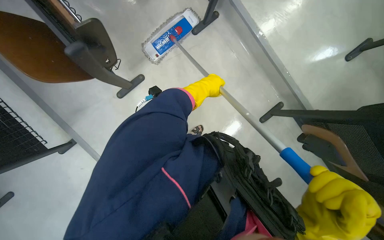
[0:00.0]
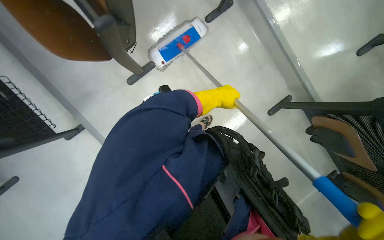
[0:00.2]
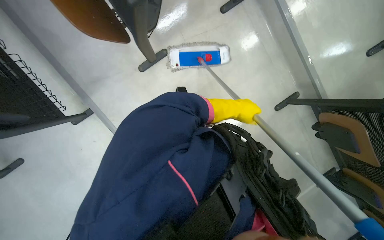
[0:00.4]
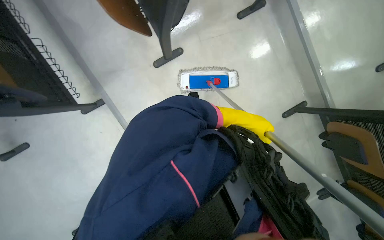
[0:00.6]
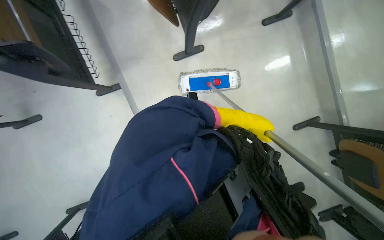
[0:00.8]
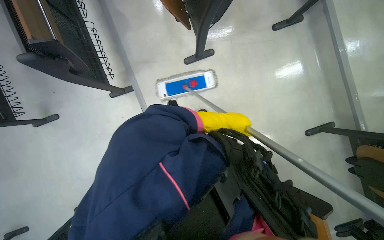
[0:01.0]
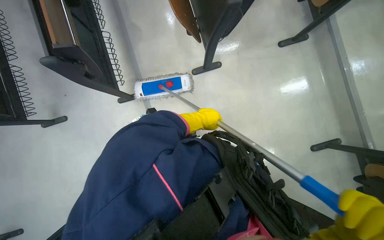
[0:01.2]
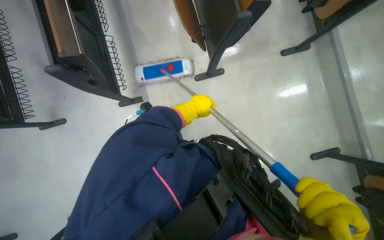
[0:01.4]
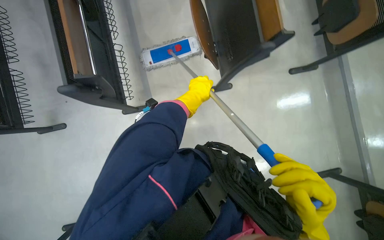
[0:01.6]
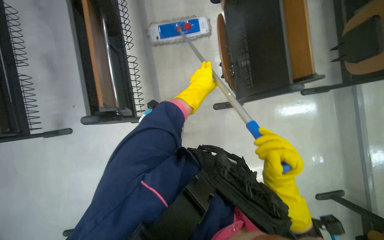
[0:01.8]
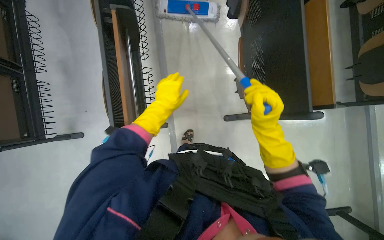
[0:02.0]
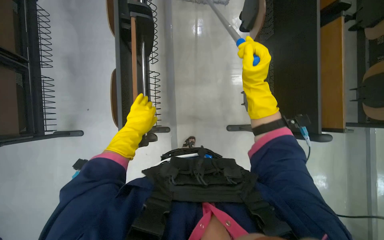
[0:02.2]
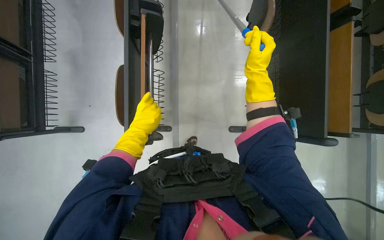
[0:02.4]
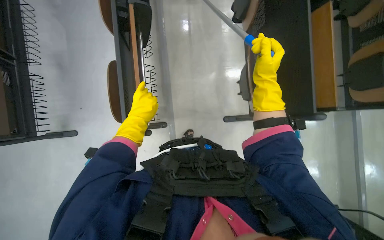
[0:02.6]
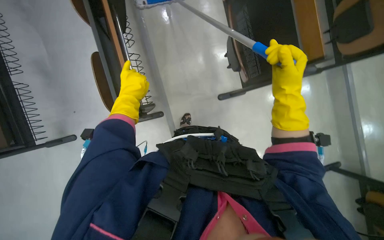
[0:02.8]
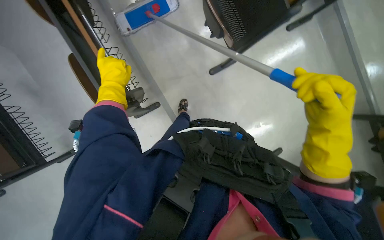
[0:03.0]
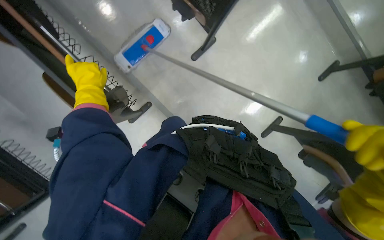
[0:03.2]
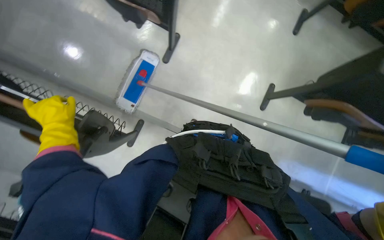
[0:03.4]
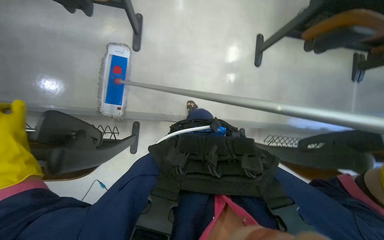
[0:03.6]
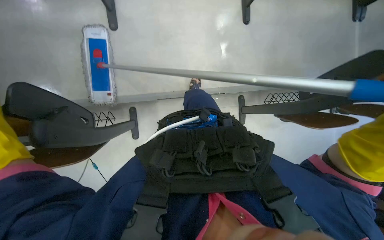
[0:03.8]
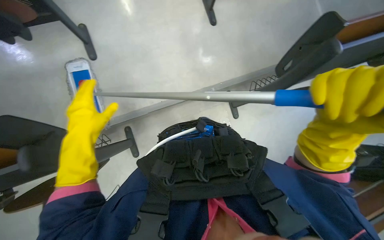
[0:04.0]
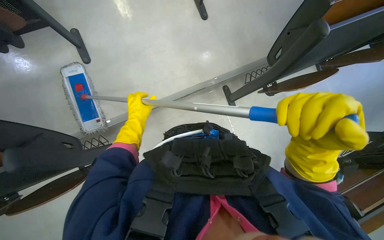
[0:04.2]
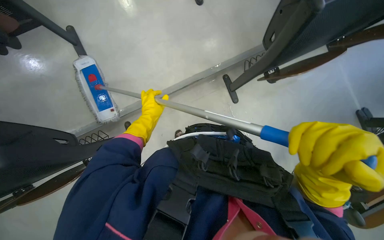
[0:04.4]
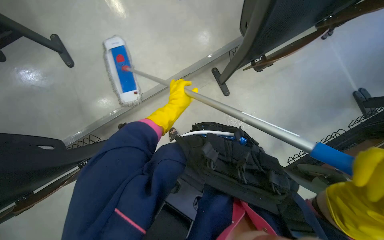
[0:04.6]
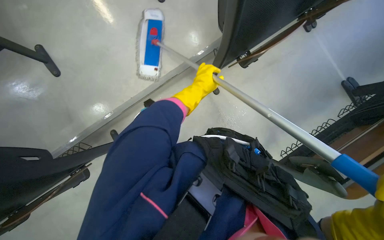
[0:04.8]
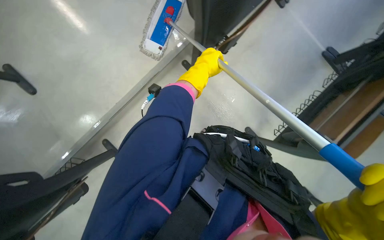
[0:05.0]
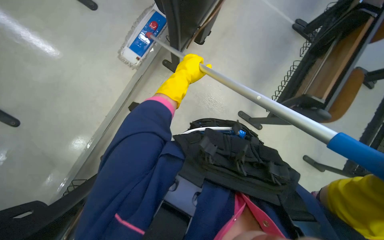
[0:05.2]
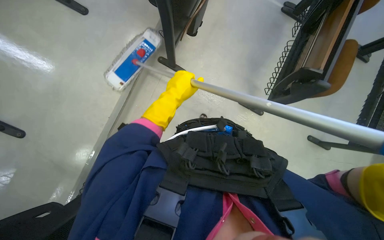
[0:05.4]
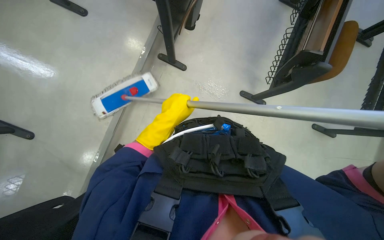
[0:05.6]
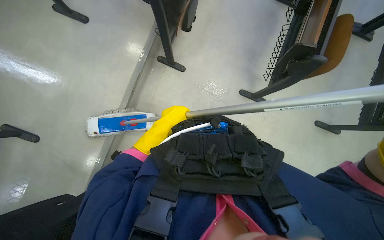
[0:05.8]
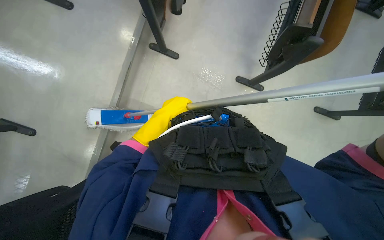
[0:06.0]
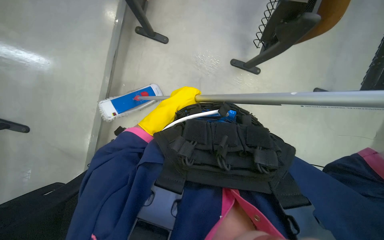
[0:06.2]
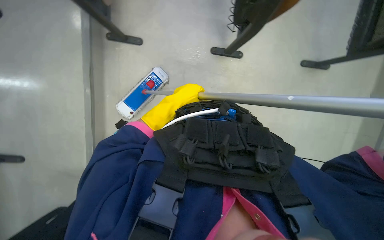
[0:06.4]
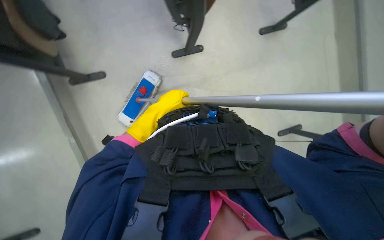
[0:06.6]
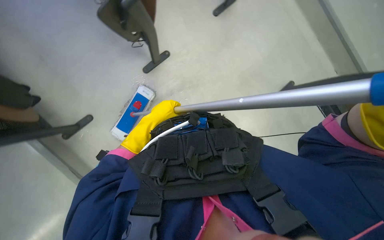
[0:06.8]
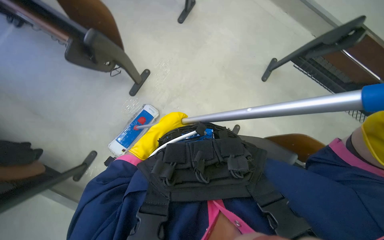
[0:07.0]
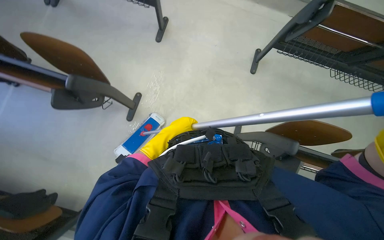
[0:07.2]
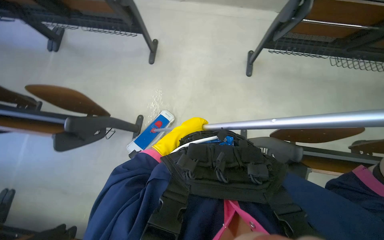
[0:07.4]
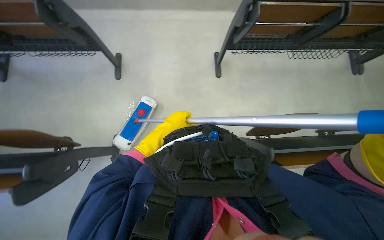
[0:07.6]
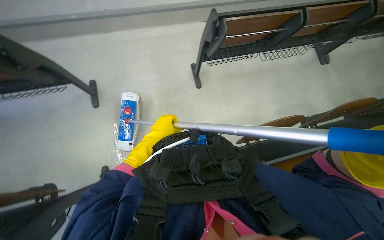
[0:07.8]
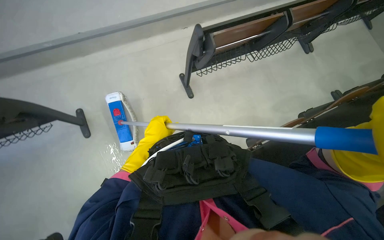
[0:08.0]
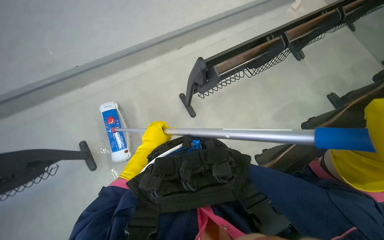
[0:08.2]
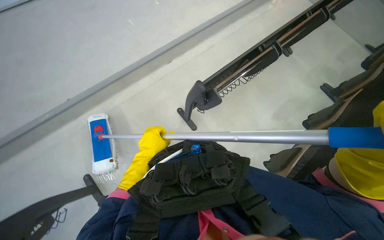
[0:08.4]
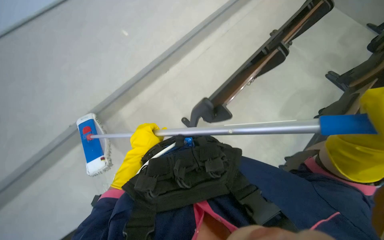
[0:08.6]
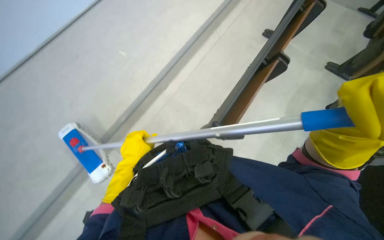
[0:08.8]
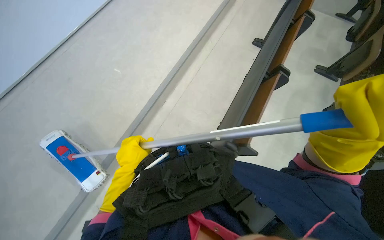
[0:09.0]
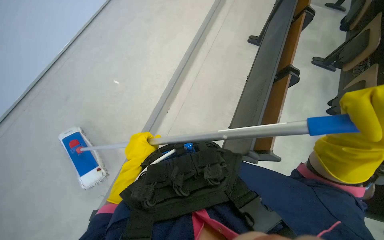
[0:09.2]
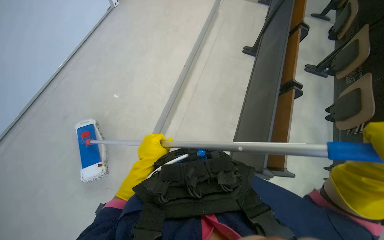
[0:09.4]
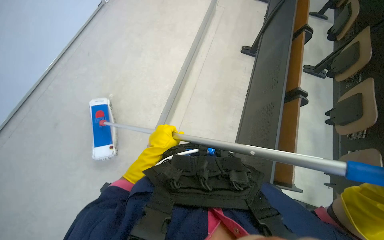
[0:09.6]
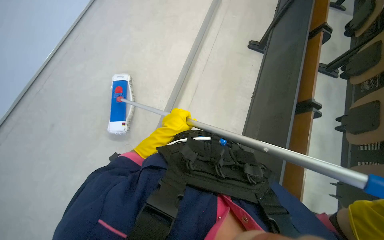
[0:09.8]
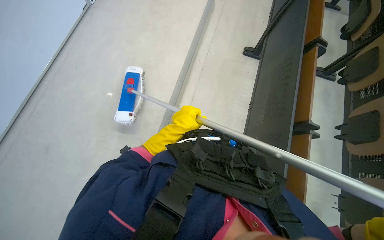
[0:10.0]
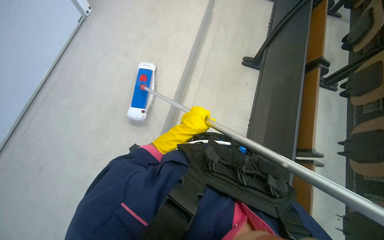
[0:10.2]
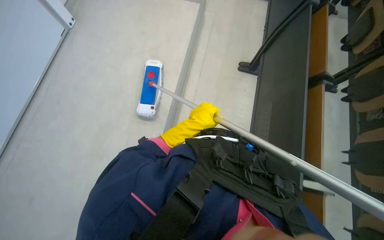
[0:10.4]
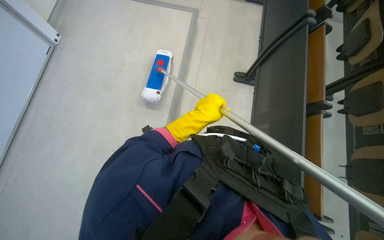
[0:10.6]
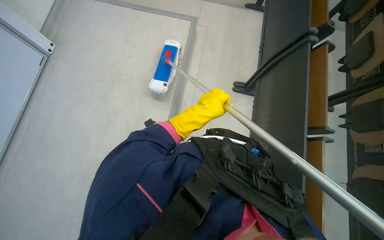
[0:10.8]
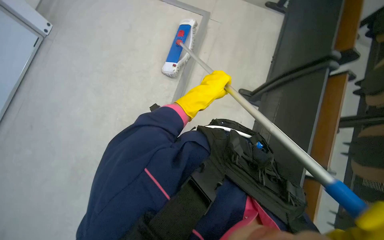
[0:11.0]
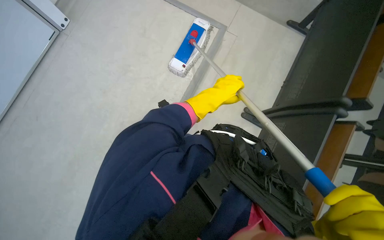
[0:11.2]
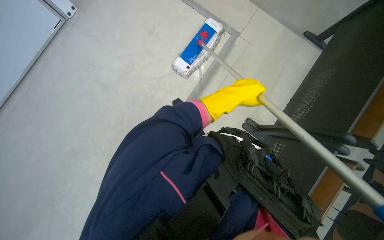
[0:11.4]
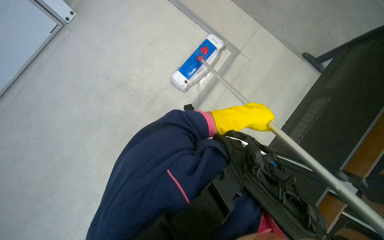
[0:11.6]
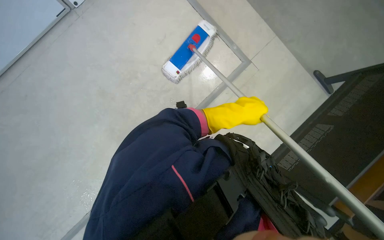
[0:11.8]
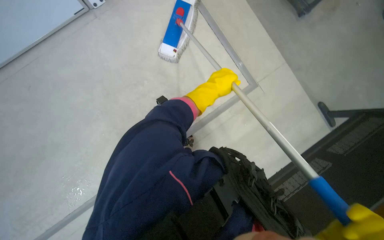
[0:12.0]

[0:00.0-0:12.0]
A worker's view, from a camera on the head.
Job: mopping floor.
The whole recording: Mopping classroom floor. The worker sprays liquid and mops the classroom floor, moving chairs to clean underneath.
0:03.0 to 0:04.4: Everything in view rotates some 70 degrees counterclockwise.
0:04.4 to 0:06.0: The wearer looks about 25 degrees further downward. The scene turns some 35 degrees counterclockwise in the picture.
0:07.6 to 0:09.0: The wearer moves approximately 40 cm. Everything in view rotates some 35 degrees counterclockwise.

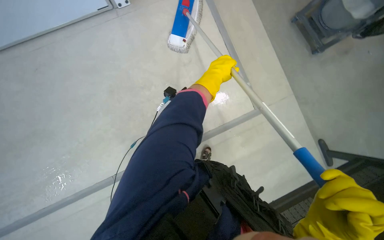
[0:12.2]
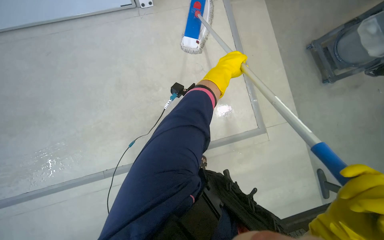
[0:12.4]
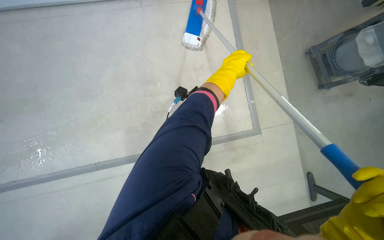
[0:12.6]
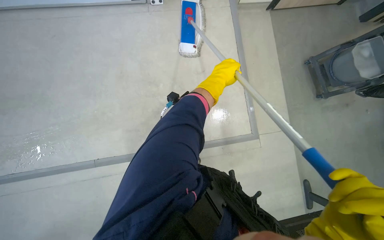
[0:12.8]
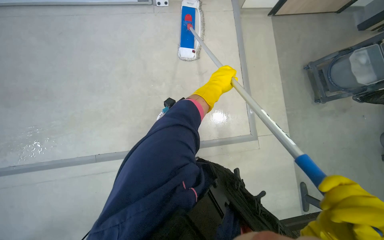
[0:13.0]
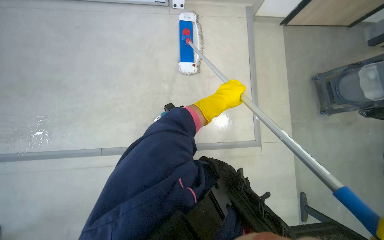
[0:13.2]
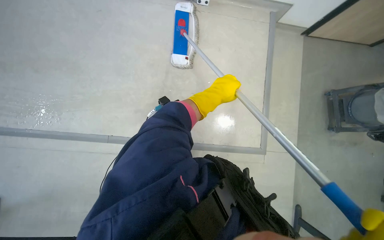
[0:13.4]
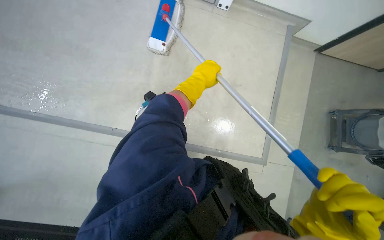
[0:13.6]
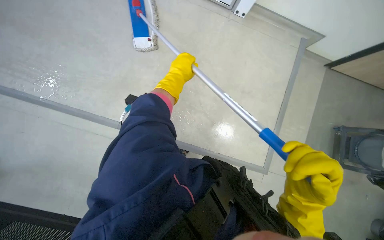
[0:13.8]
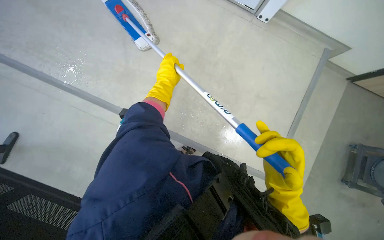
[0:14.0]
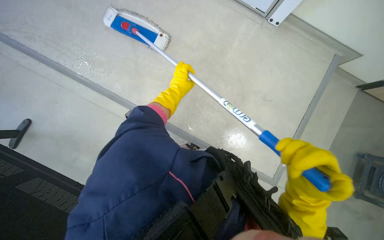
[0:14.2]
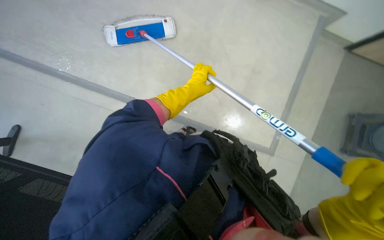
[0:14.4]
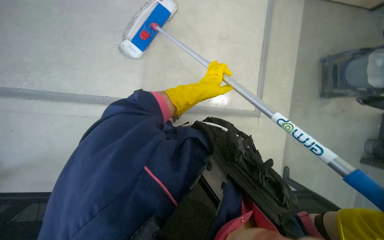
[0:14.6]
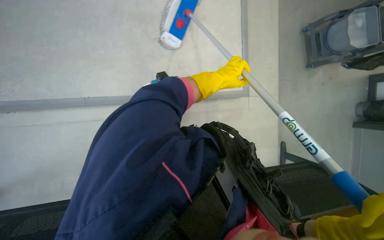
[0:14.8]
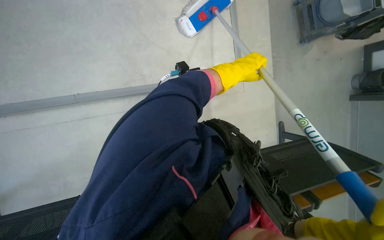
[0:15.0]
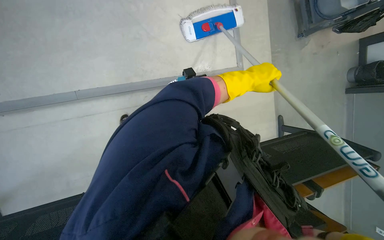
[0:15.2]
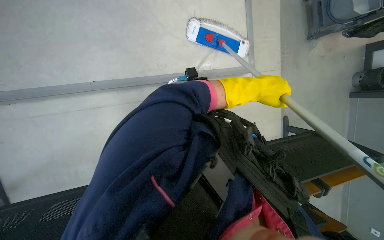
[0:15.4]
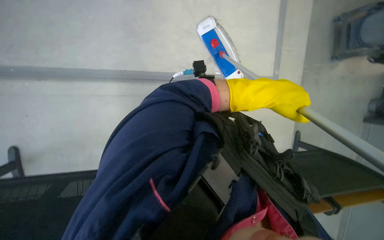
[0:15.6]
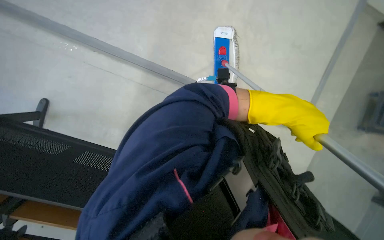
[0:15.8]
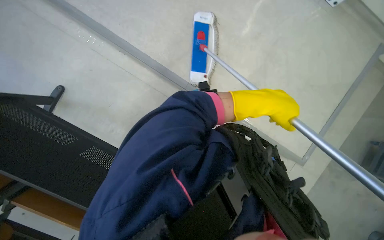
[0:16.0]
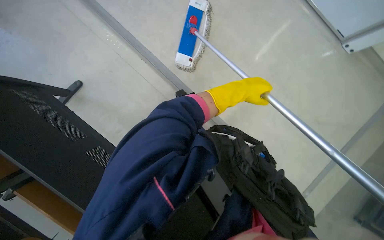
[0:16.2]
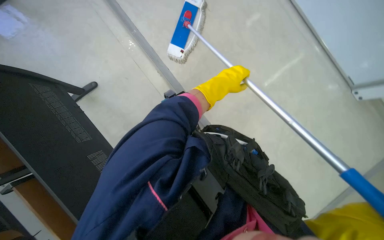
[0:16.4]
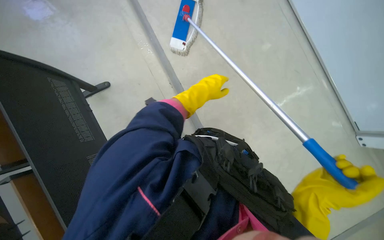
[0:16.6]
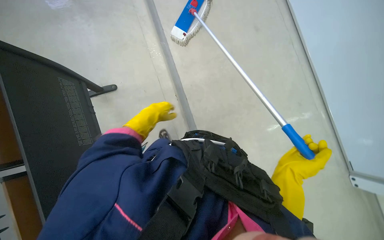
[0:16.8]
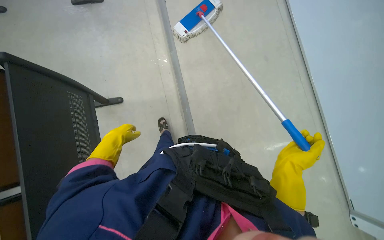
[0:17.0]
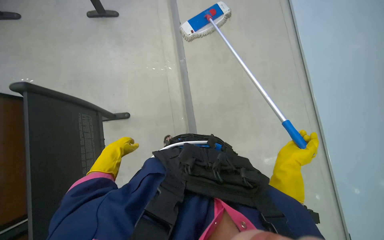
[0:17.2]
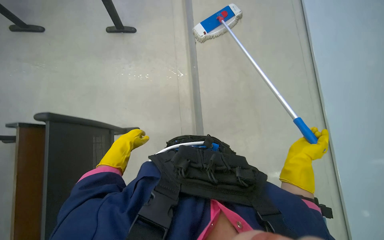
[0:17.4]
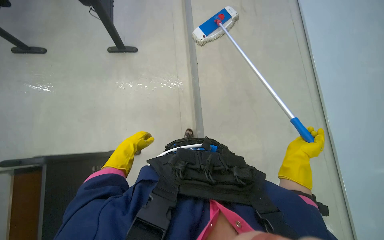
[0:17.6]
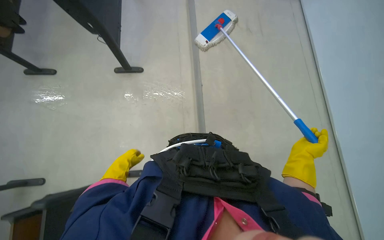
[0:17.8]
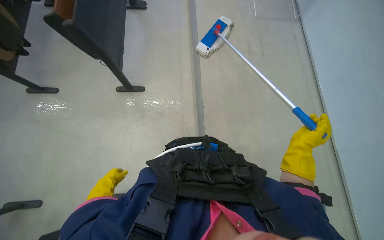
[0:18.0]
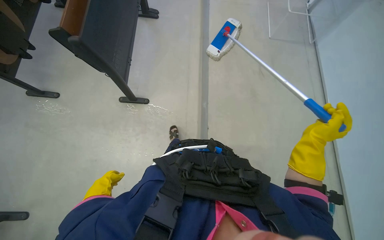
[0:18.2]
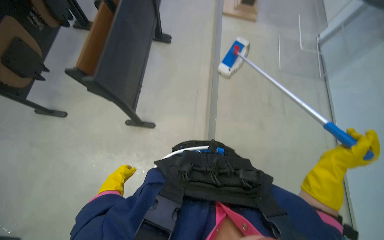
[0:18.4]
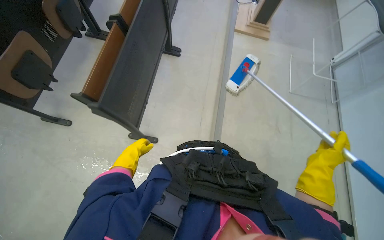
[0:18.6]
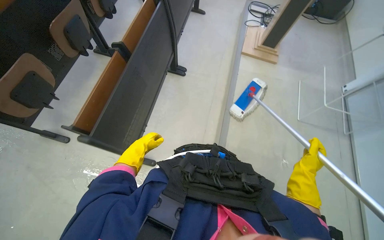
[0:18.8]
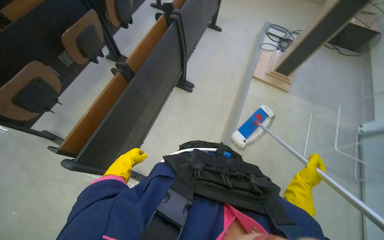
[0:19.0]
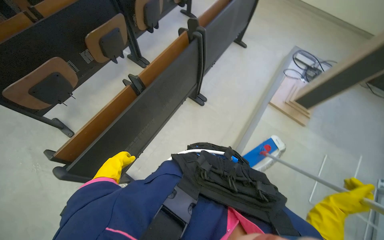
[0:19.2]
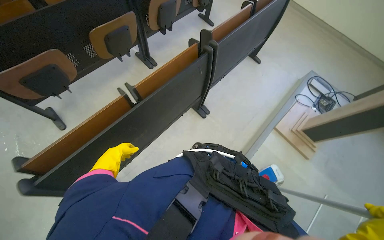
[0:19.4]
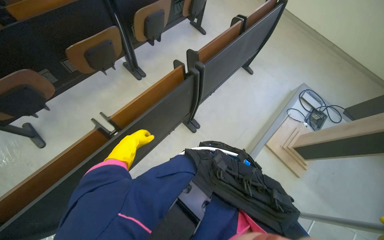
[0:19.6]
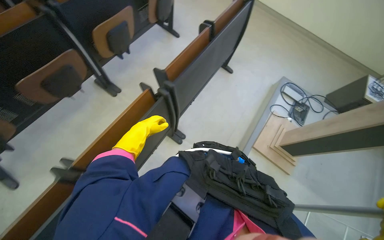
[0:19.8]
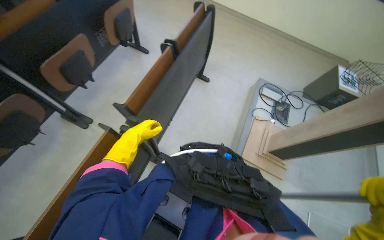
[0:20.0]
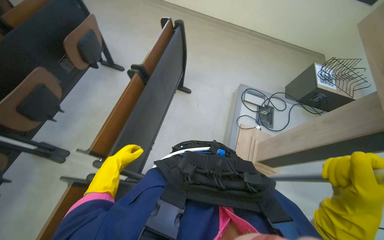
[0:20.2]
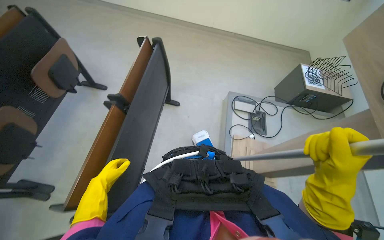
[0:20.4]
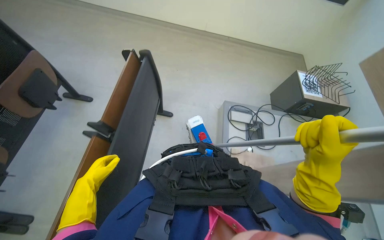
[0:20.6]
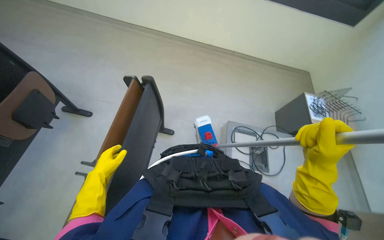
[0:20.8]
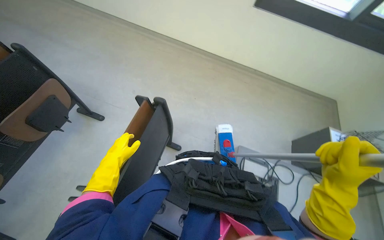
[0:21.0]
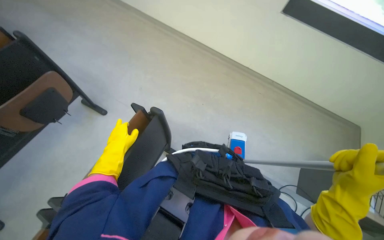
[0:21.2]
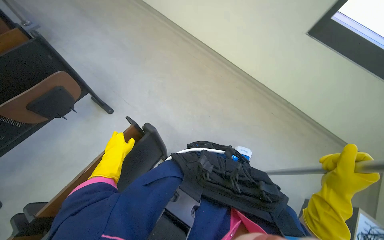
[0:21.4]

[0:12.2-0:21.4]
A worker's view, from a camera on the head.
Job: mopping floor.
The whole recording: Mopping classroom floor. The worker sprays liquid and mops the classroom floor, moving chairs to clean underneath.
0:15.2 to 0:16.8: The left hand goes about 30 cm to the left.
0:16.8 to 0:18.4: The left hand shifts approximately 20 cm to the left.
0:19.8 to 0:21.4: The head travels some 1 m.
